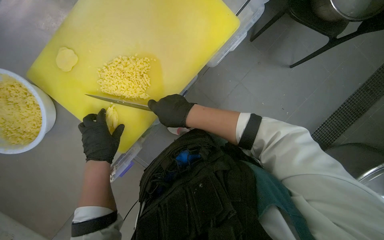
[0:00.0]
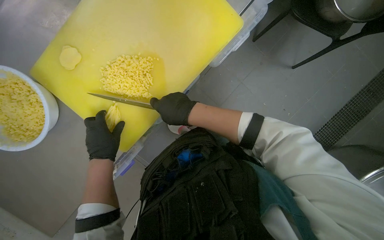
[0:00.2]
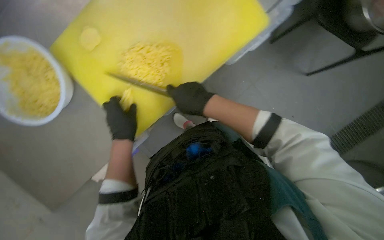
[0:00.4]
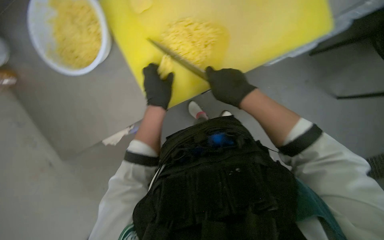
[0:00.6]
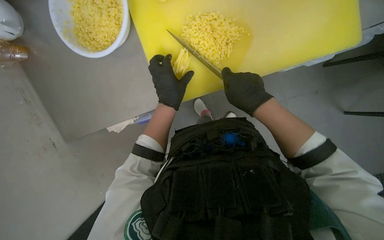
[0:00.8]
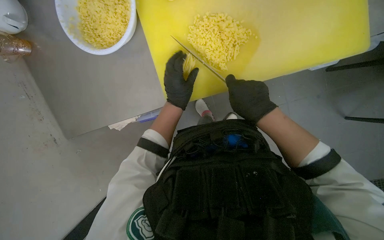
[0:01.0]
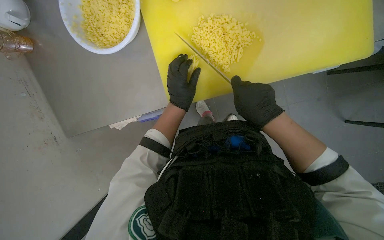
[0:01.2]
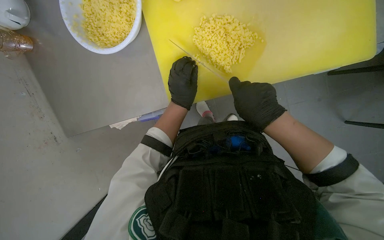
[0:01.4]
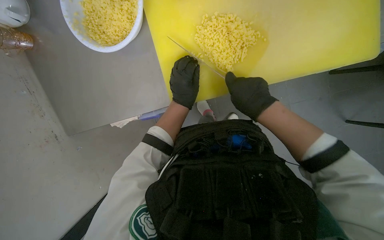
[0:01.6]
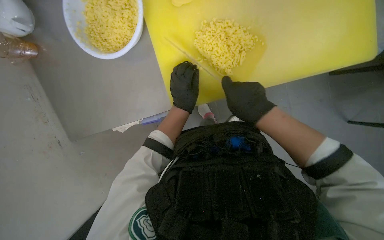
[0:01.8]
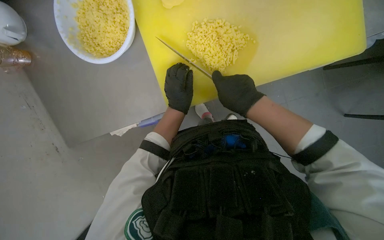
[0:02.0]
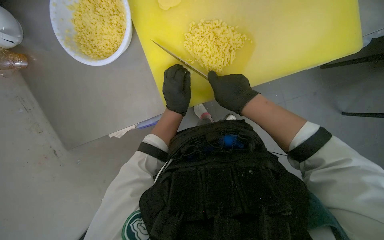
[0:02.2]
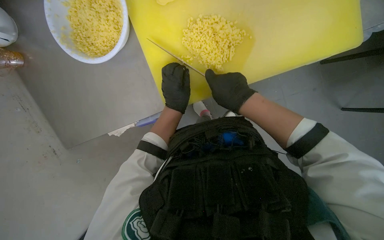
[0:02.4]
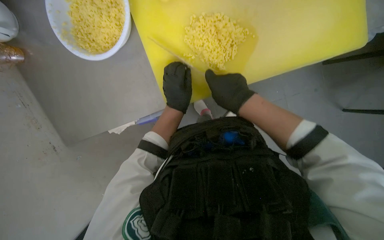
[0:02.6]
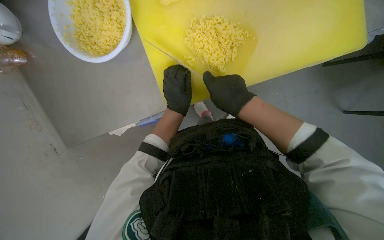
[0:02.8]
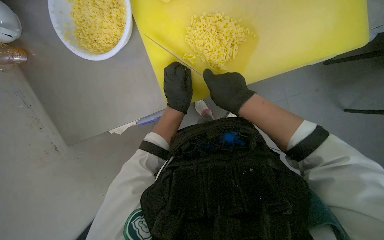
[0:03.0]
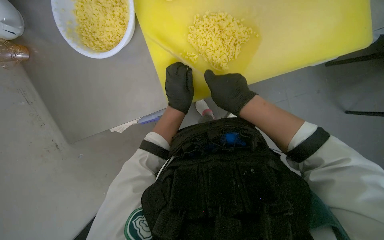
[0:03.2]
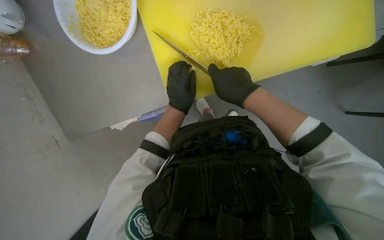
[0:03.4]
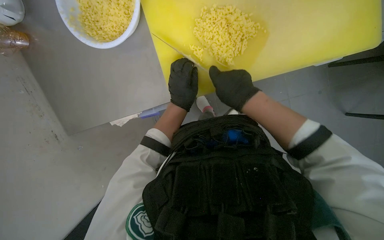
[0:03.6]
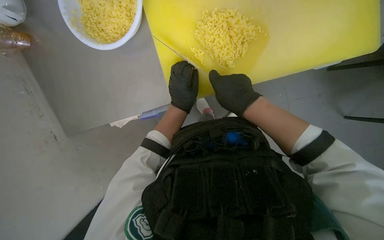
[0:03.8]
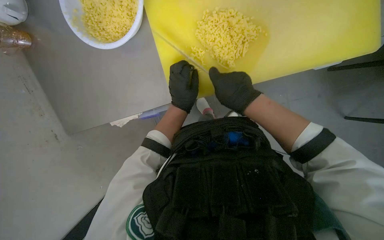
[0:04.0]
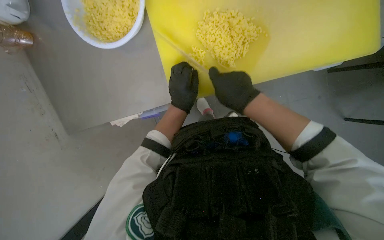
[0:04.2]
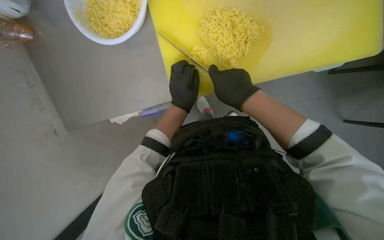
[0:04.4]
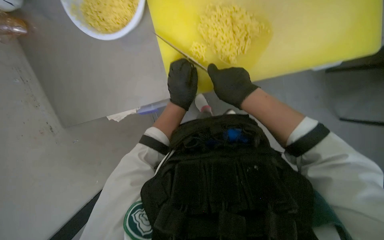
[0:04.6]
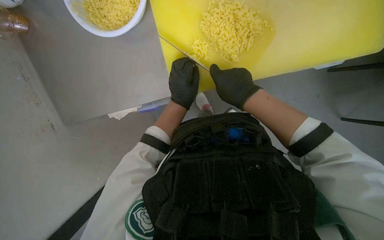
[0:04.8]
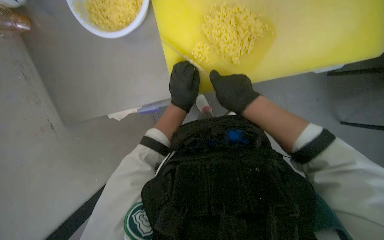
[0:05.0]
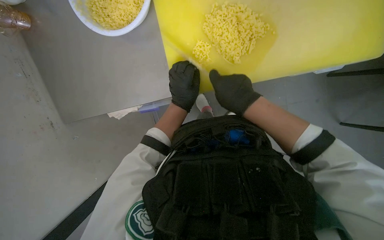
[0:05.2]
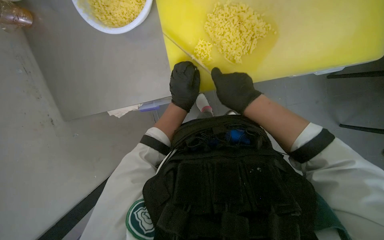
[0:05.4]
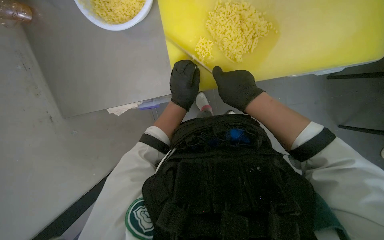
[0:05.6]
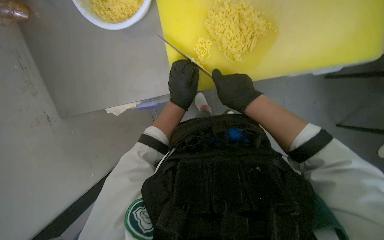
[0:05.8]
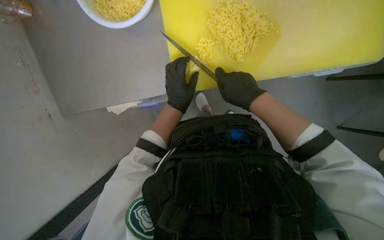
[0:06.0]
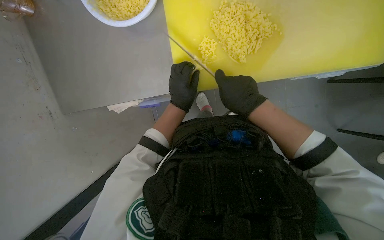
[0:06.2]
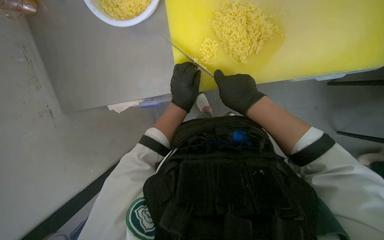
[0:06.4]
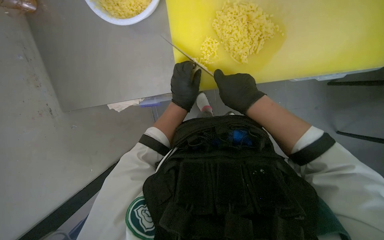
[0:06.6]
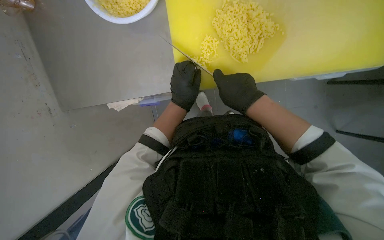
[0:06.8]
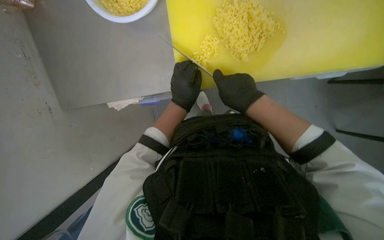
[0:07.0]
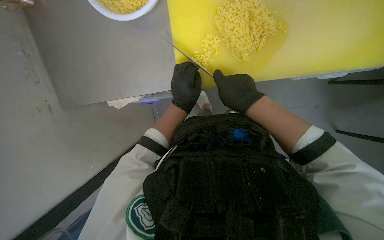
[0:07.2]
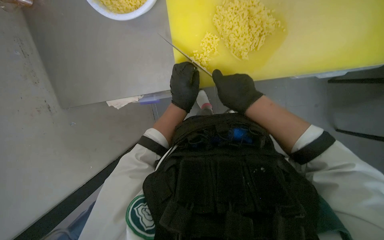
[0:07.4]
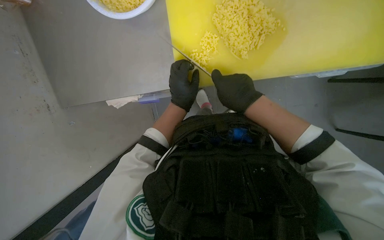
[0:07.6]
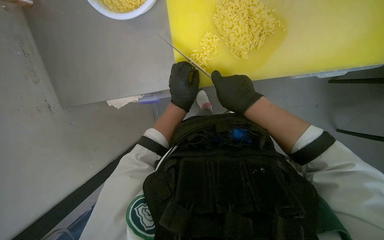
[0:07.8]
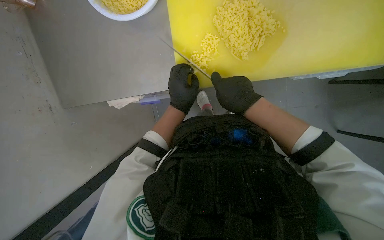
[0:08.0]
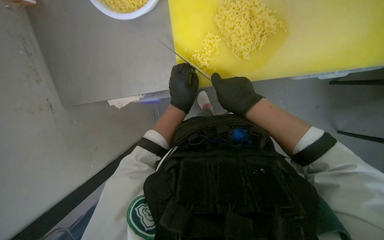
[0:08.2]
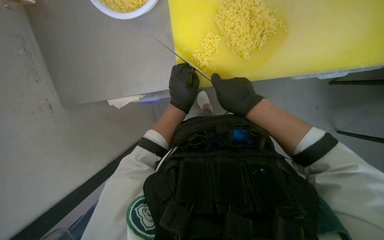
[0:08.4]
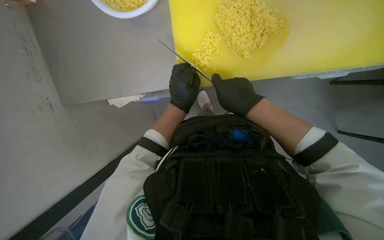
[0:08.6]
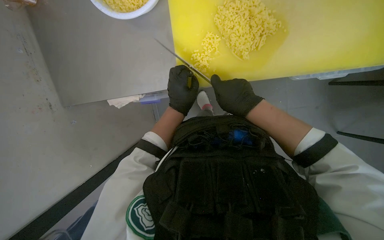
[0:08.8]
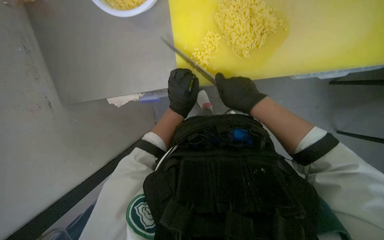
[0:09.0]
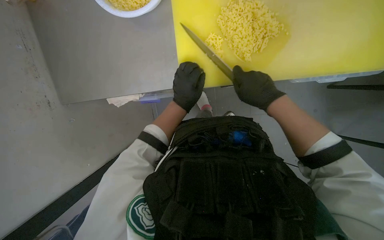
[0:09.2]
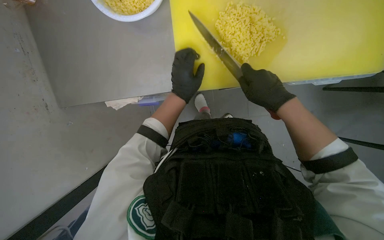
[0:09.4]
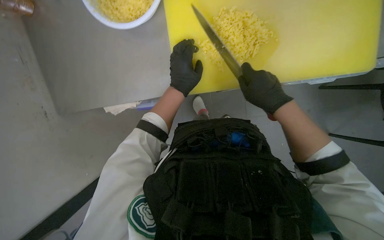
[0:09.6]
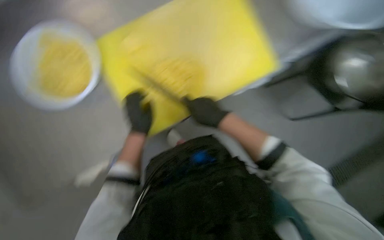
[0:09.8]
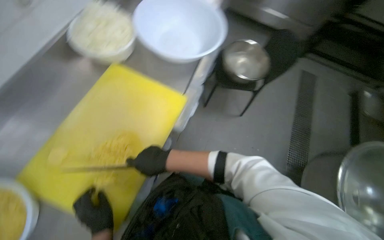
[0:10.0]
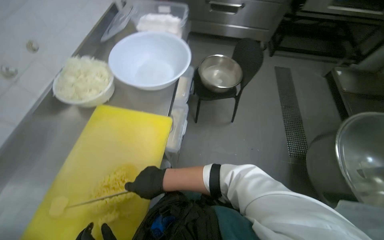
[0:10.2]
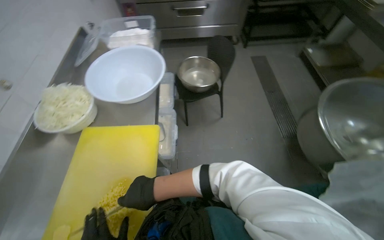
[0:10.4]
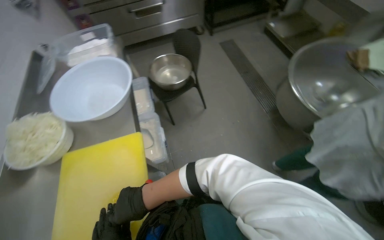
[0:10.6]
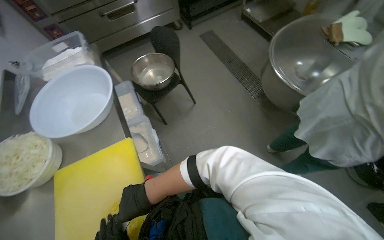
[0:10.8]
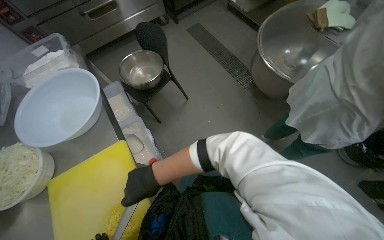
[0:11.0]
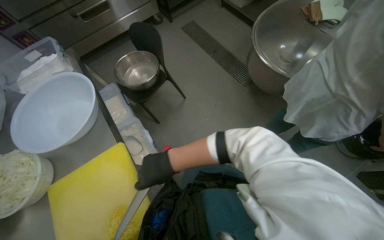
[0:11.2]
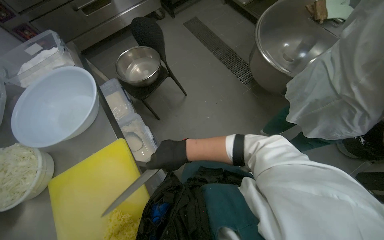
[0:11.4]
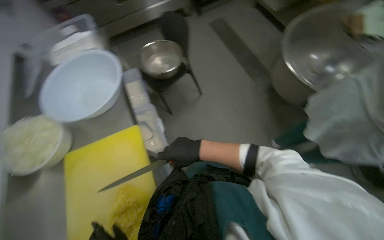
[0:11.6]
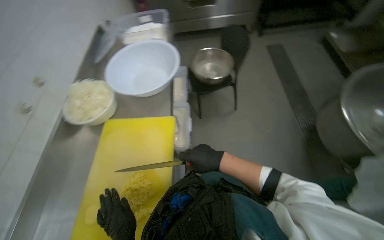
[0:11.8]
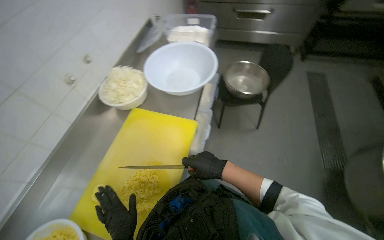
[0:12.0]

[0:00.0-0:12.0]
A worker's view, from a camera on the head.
Job: preparing food.
The whole recording: Slicing and dicing potatoes. The worker slices and dices potatoes on a yellow cutting board, then transfers them to a white bowl.
0.0 to 1.6 s: The scene rotates clockwise by roughly 35 degrees.
1.6 to 9.0 s: The hands stay close to where they were, moving slightly.
9.0 to 10.4 s: The head turns to the right by about 85 degrees. The camera pitches upward, by approximately 30 degrees.
10.4 to 12.0 s: The head turns to the left by roughly 20 degrees.

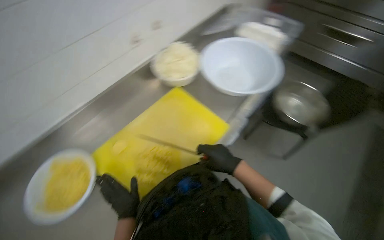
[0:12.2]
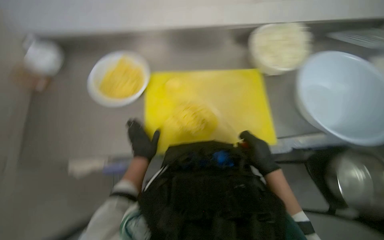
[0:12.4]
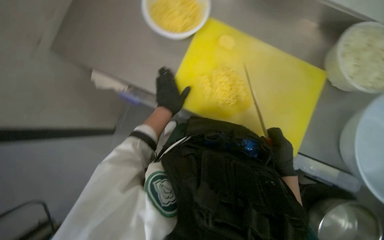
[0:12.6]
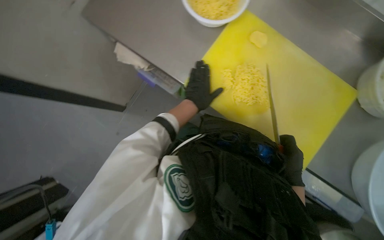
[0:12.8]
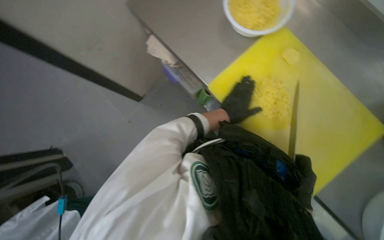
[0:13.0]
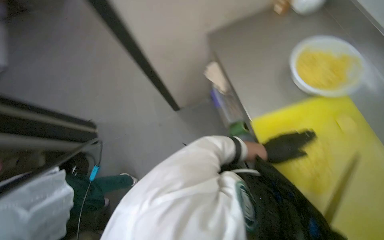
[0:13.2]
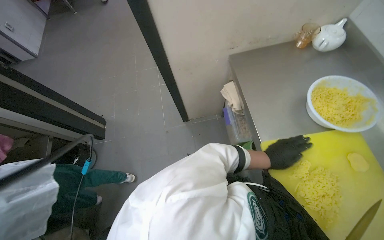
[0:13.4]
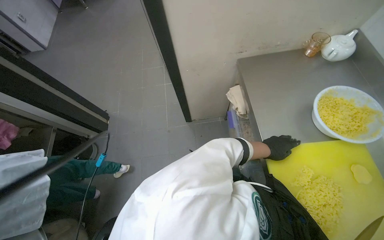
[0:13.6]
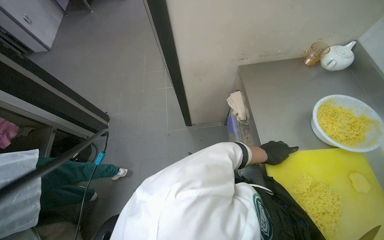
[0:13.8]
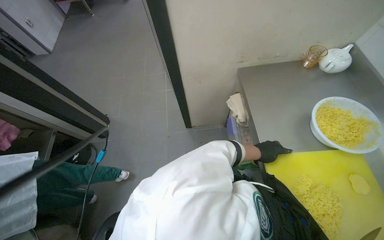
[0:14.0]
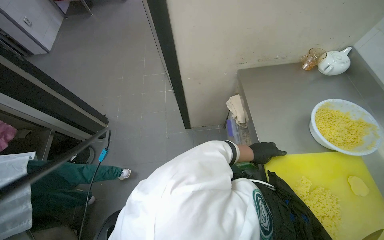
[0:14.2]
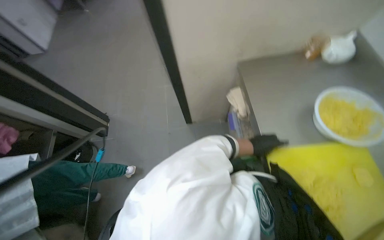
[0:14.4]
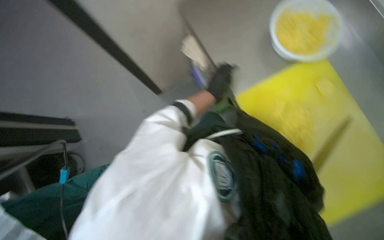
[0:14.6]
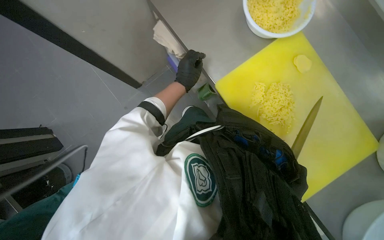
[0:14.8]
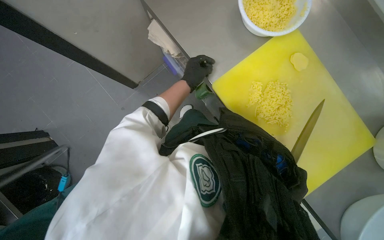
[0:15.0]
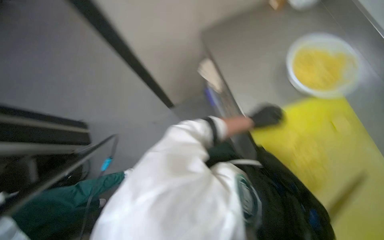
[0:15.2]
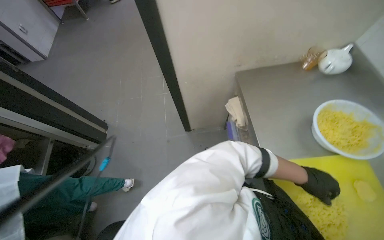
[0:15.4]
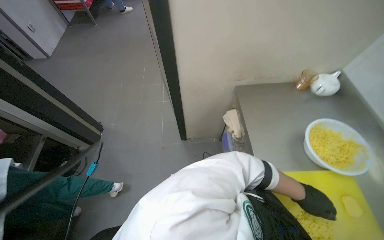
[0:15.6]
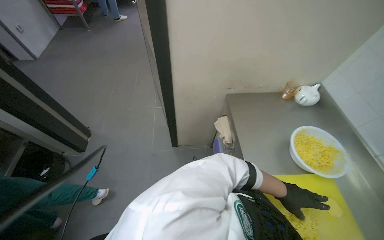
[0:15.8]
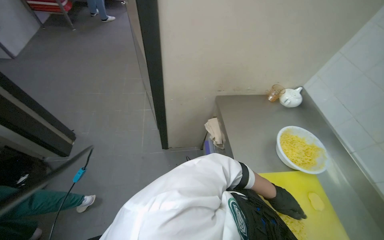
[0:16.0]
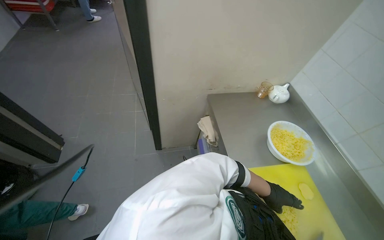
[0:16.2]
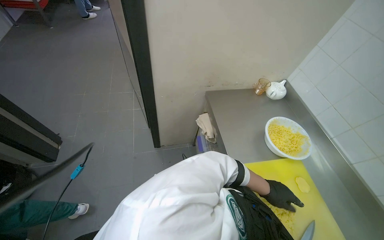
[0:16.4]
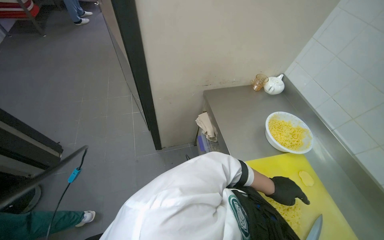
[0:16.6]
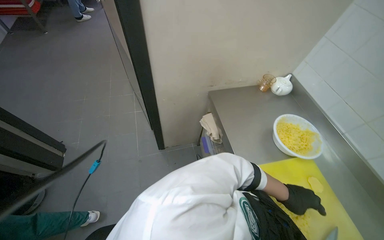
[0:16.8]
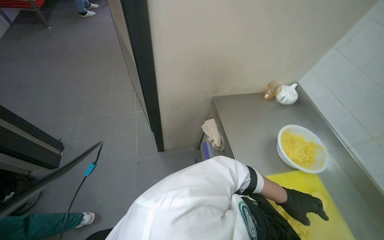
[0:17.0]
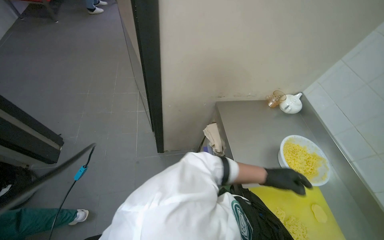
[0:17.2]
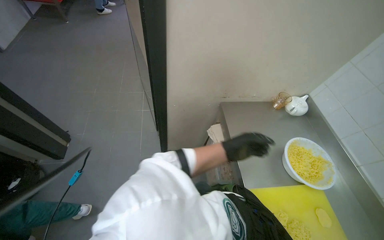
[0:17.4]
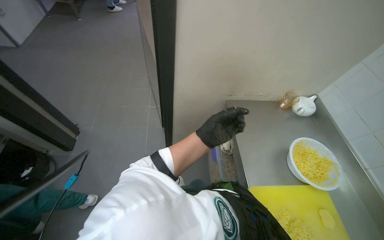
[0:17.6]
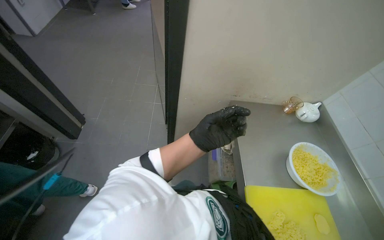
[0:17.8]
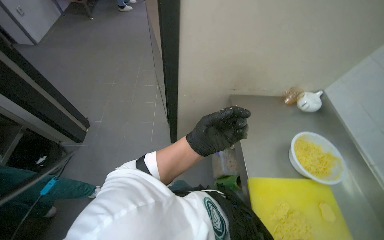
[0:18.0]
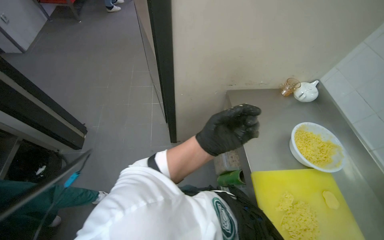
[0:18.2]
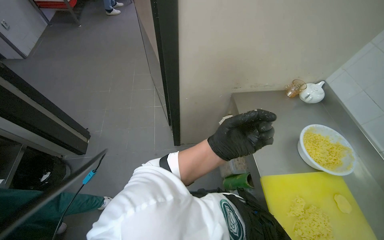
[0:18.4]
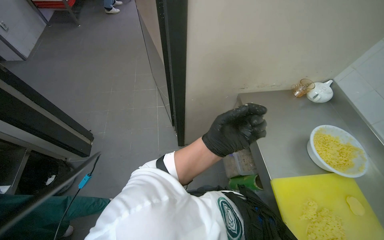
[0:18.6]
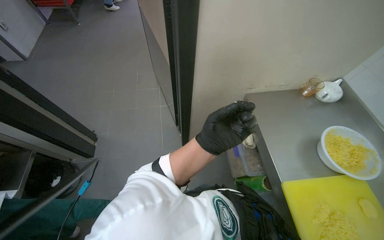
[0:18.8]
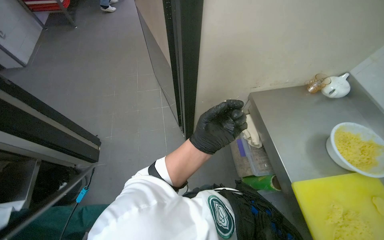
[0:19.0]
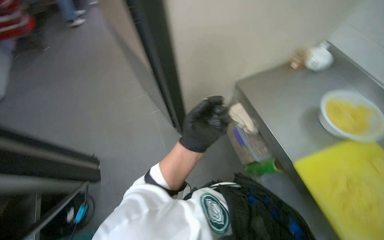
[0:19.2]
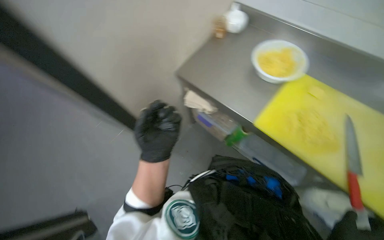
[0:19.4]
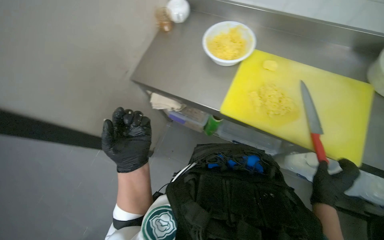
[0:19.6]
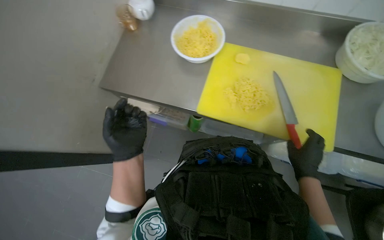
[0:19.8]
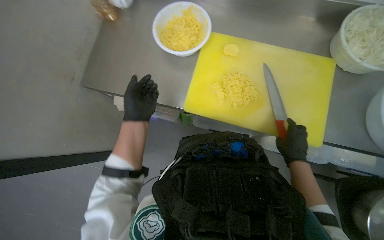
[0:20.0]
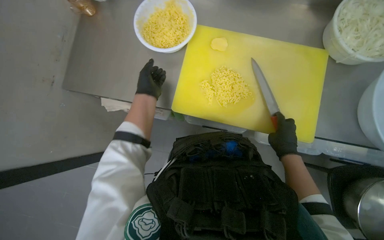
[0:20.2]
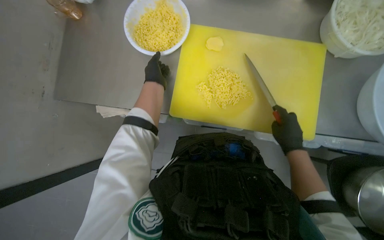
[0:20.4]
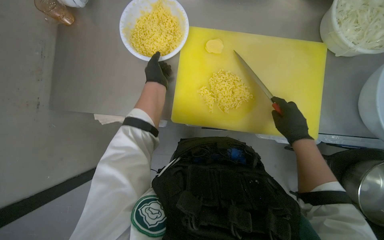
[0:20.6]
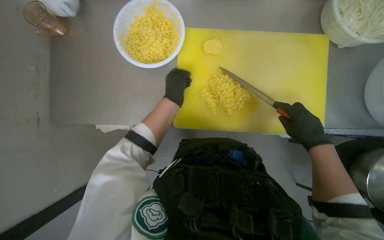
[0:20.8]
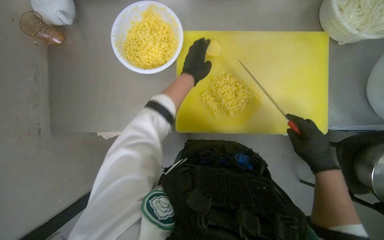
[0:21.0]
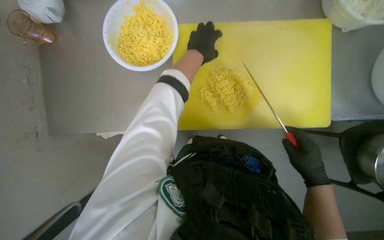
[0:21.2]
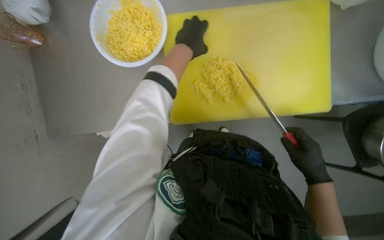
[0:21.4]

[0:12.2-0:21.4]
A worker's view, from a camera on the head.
Job: preparing food.
The whole recording: Slicing and dicing potatoes. The worker slices and dices potatoes on a yellow cutting board, then transfers them to a white bowl.
12.2 to 13.8 s: The wearer looks approximately 110 degrees further to the left.
13.8 to 15.2 s: The wearer looks approximately 15 degrees further downward. The scene rotates counterclockwise by roughly 25 degrees.
15.2 to 16.8 s: The camera pitches upward, by some 20 degrees.
16.8 to 18.4 s: The left hand moves to the left and up the picture, about 35 cm.
18.4 to 19.8 s: The wearer's head swings about 70 degrees to the right.
19.8 to 21.4 s: The left hand goes some 40 cm up the picture and to the right.
